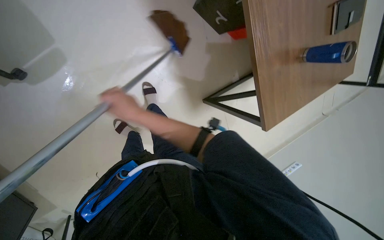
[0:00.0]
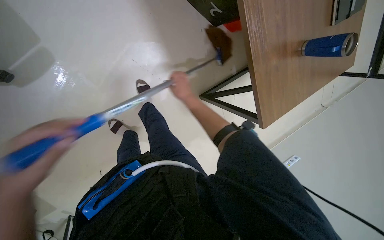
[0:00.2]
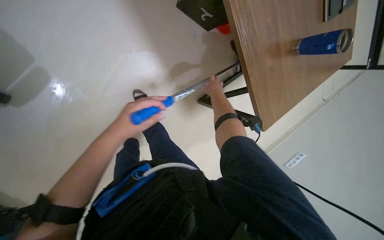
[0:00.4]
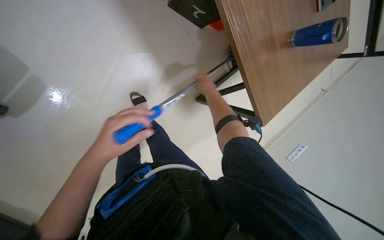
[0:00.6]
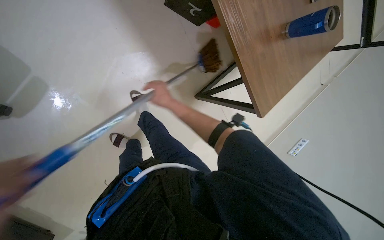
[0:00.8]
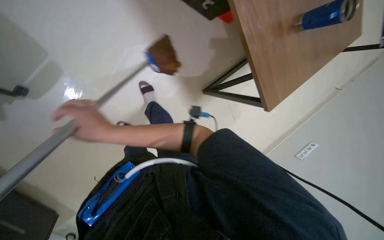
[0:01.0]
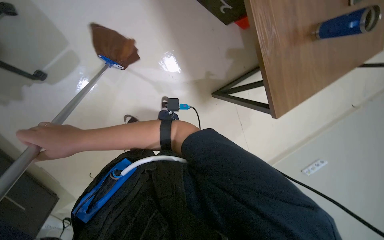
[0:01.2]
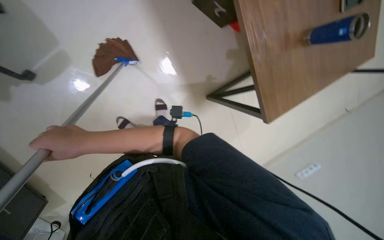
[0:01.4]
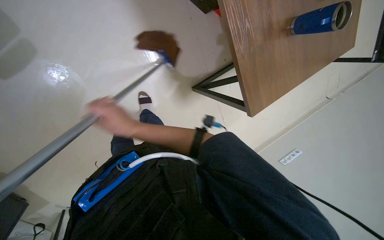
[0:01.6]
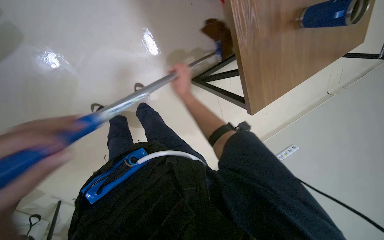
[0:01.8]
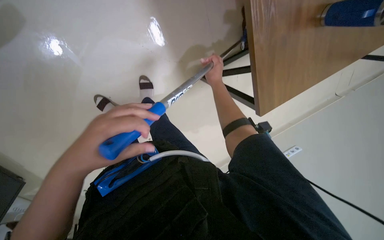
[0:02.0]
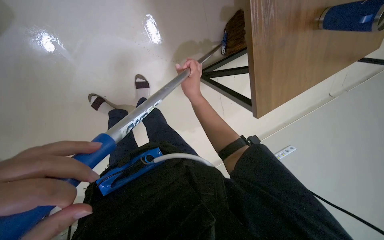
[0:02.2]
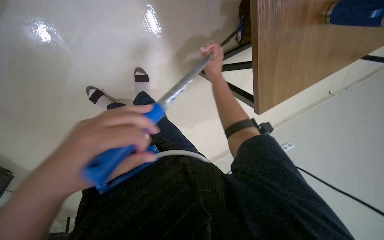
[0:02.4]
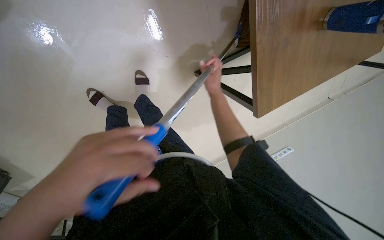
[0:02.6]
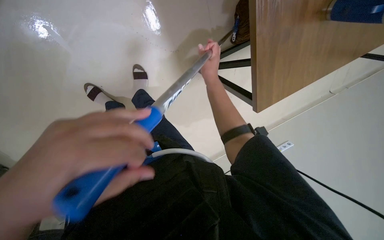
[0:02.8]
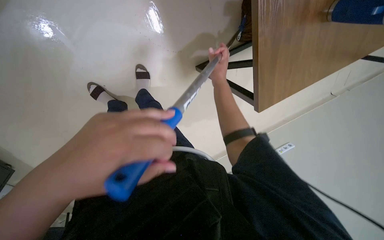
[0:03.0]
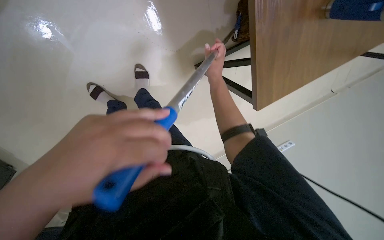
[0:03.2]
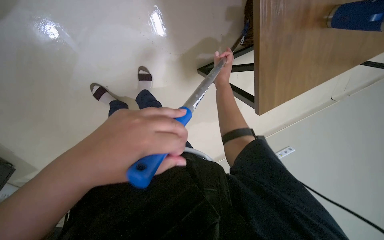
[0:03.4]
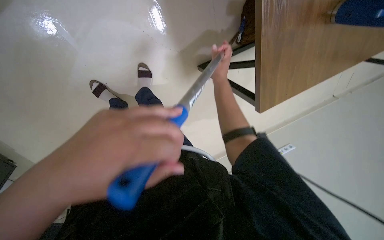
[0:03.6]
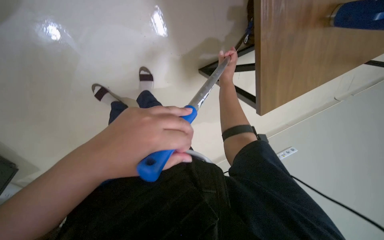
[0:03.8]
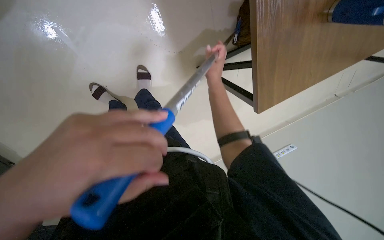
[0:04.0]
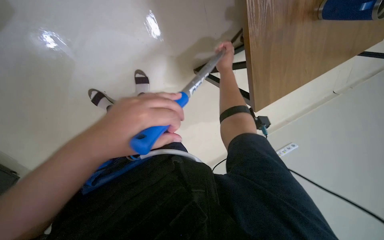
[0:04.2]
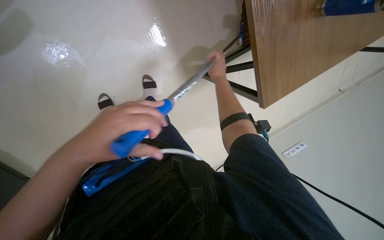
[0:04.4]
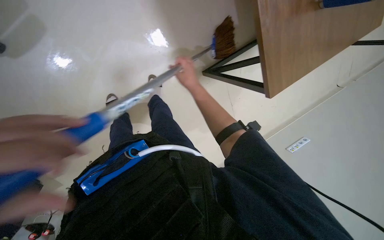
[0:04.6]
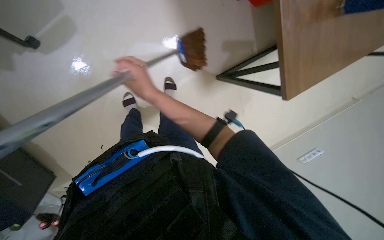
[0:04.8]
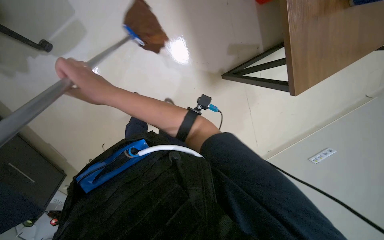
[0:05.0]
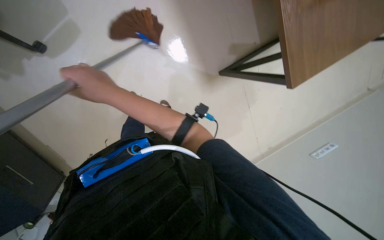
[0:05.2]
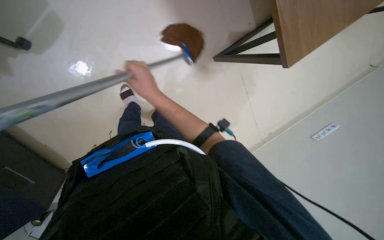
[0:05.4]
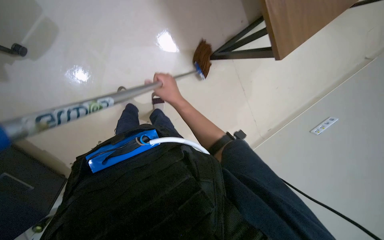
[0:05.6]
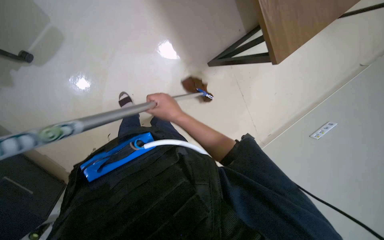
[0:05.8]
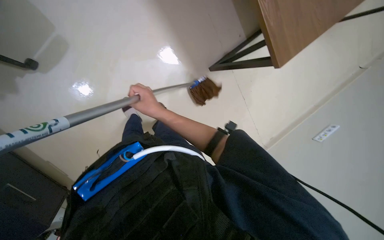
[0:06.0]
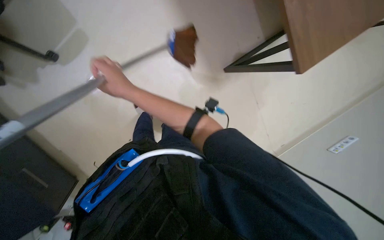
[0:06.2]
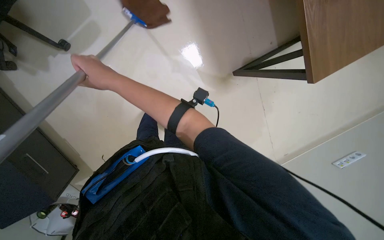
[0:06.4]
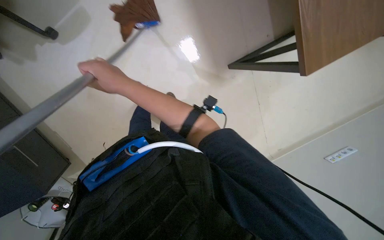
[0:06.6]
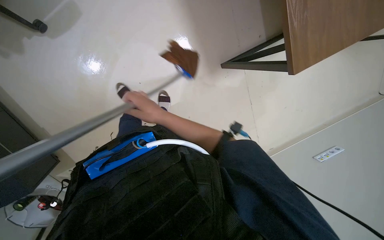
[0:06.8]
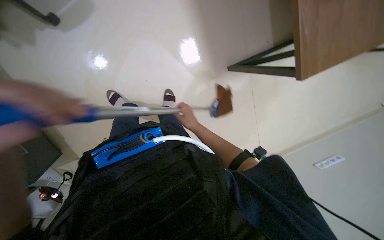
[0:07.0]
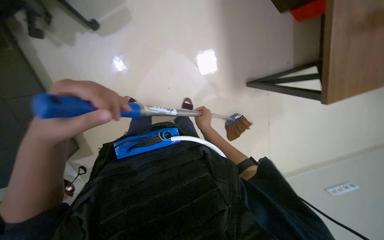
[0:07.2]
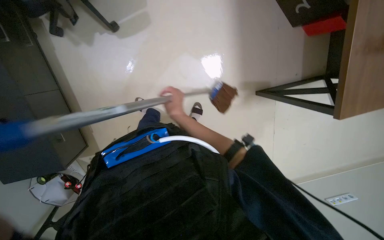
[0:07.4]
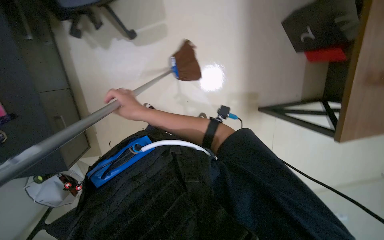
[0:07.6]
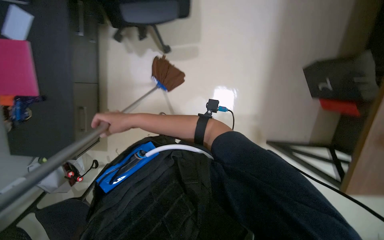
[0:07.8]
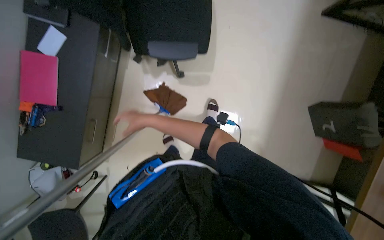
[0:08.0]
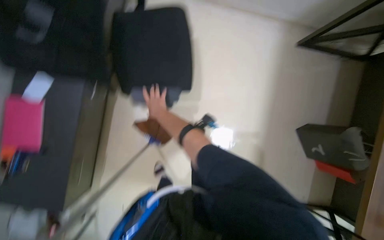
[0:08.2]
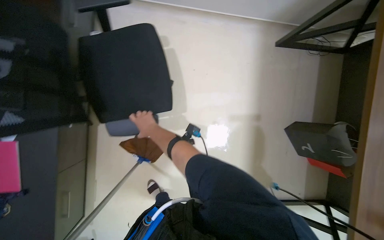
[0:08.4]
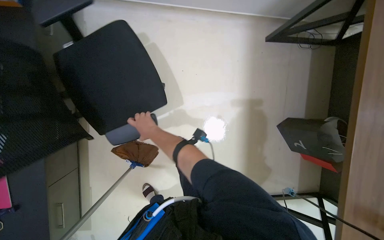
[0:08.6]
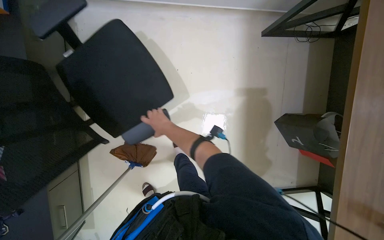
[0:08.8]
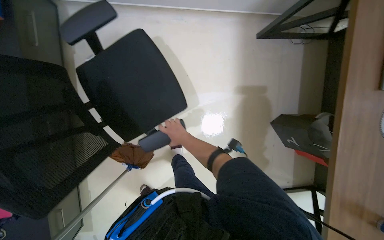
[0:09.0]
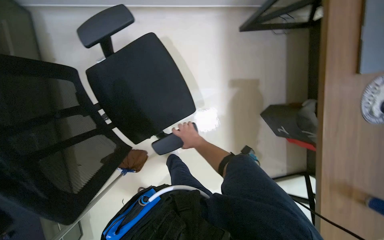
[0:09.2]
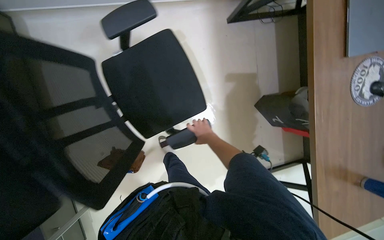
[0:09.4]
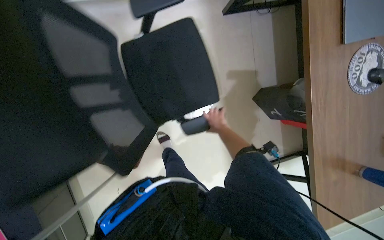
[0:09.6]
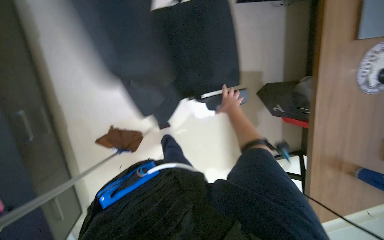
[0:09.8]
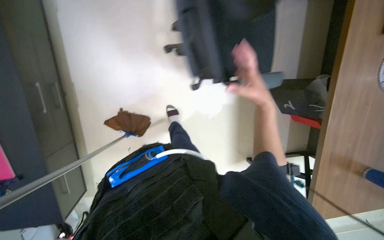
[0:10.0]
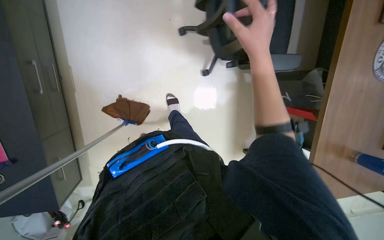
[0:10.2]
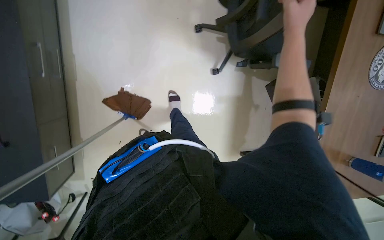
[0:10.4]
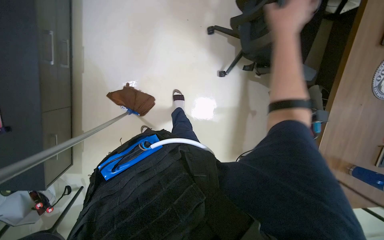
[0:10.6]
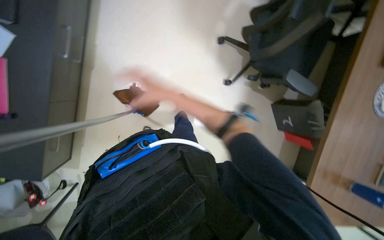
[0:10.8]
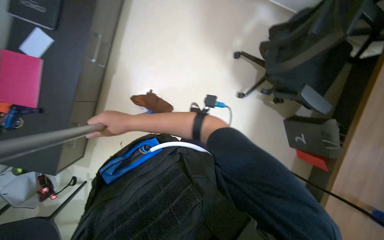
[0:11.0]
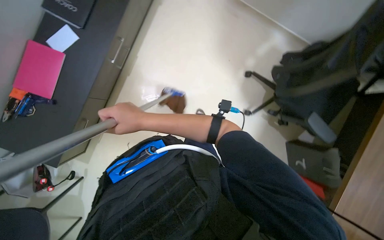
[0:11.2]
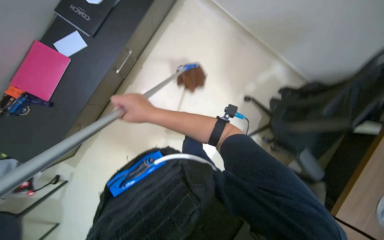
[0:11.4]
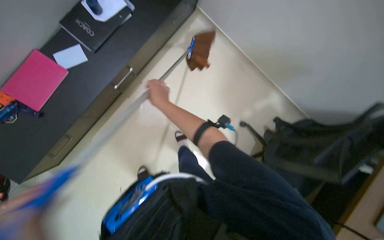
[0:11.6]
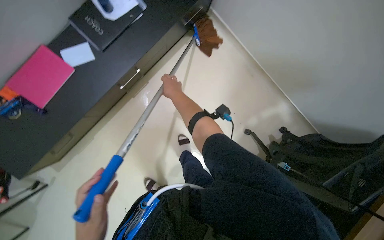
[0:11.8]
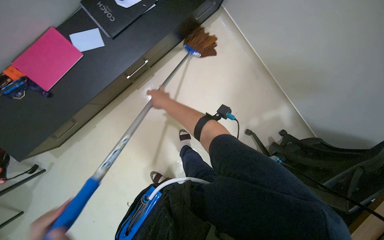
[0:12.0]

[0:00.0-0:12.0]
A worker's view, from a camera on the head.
Job: mopping floor.
The whole recording: Mopping office floor. The worker mops the office floor with a long-handled mop.
0:00.0 to 0:01.6: The right hand goes left and right, roughly 40 cm each way, reversing 2 times.
0:01.6 to 0:03.0: The right hand moves left and right over some 25 cm, changing direction 2 times.
0:03.0 to 0:04.4: The right hand is displaced farther from the camera by about 10 cm.
0:04.4 to 0:06.0: The right hand is displaced to the left, down the picture and nearer to the camera by about 40 cm.
0:07.6 to 0:09.0: The head travels about 40 cm. The wearer looks roughly 15 degrees further upward.
0:09.0 to 0:10.4: The wearer looks about 15 degrees further downward. The right hand shifts approximately 30 cm to the right, up the picture and nearer to the camera.
0:10.4 to 0:12.0: The view tilts about 15 degrees upward. The scene turns some 40 degrees clockwise in the picture.

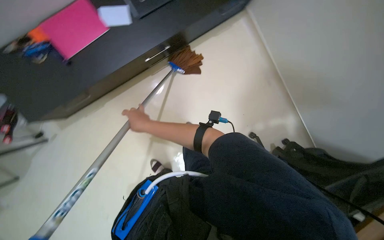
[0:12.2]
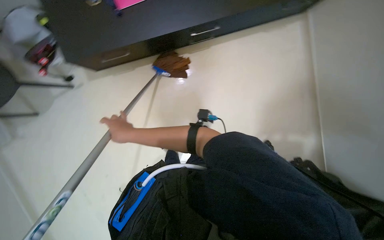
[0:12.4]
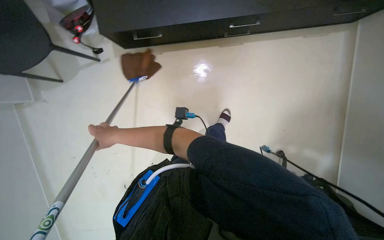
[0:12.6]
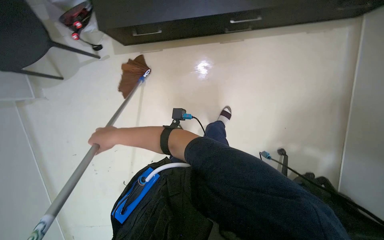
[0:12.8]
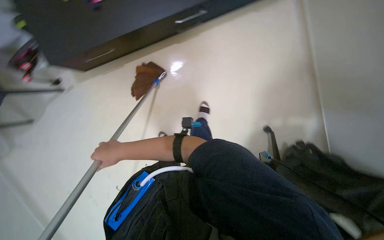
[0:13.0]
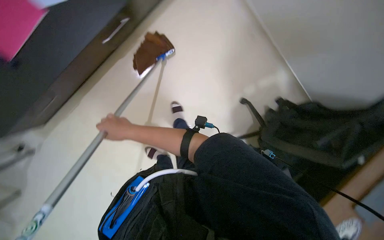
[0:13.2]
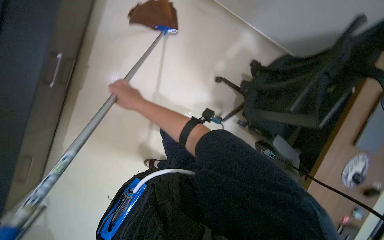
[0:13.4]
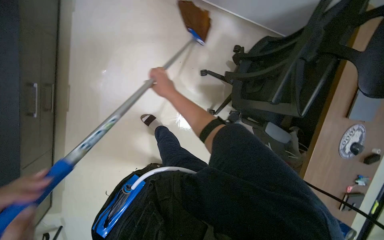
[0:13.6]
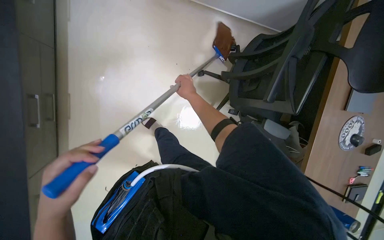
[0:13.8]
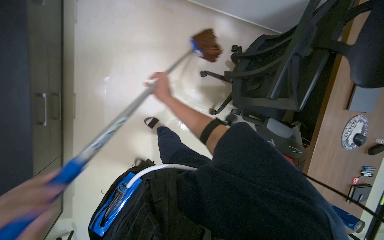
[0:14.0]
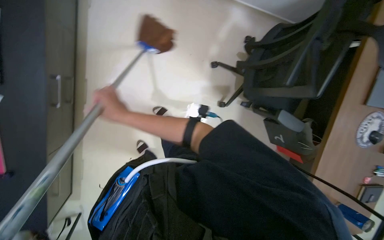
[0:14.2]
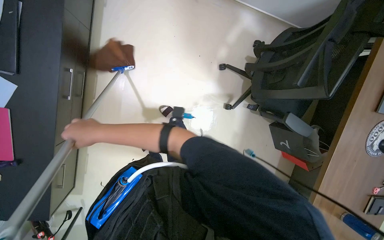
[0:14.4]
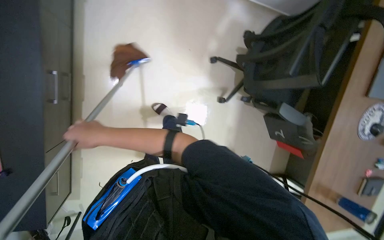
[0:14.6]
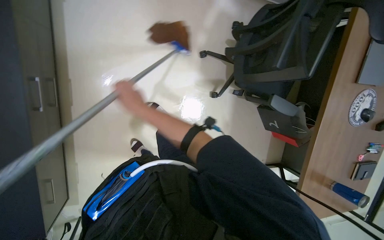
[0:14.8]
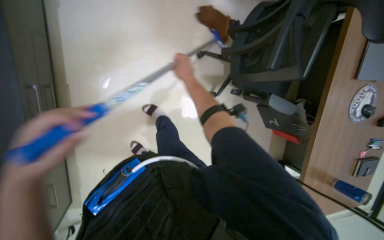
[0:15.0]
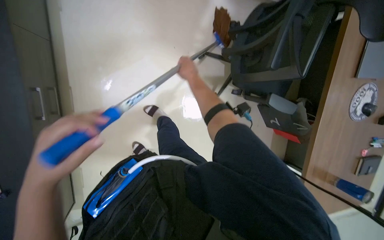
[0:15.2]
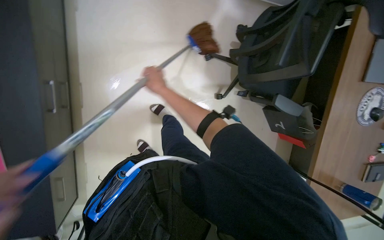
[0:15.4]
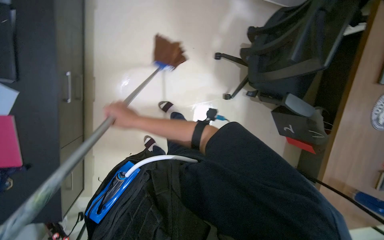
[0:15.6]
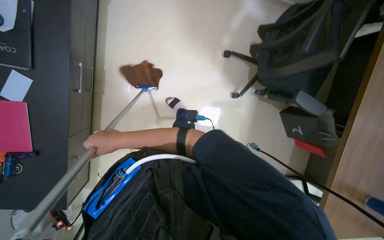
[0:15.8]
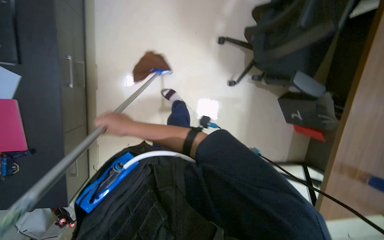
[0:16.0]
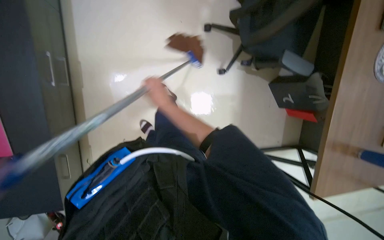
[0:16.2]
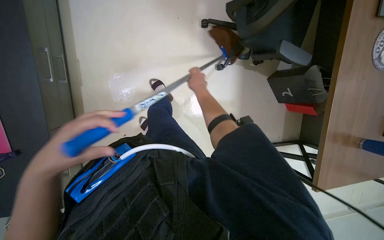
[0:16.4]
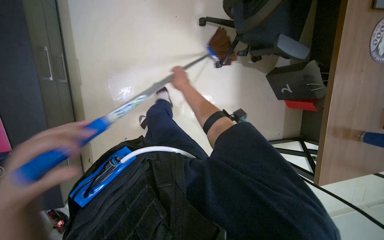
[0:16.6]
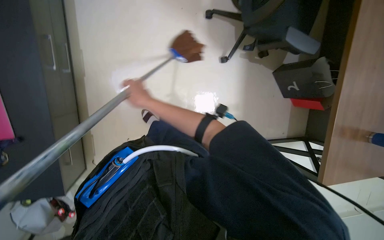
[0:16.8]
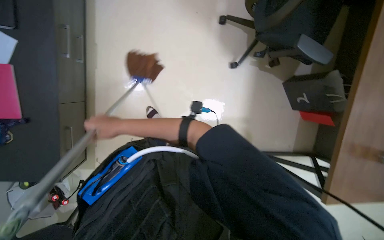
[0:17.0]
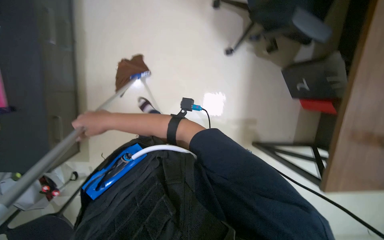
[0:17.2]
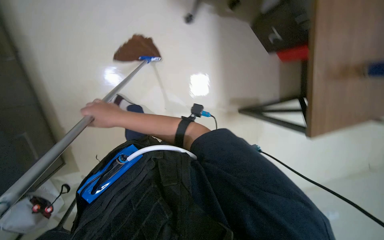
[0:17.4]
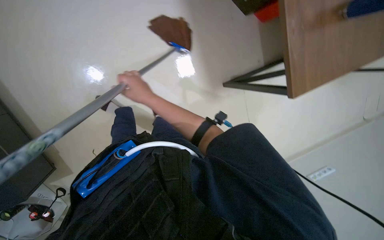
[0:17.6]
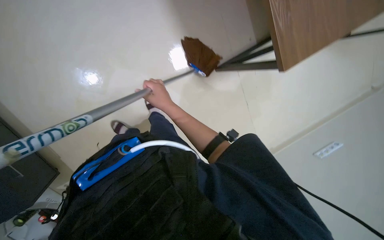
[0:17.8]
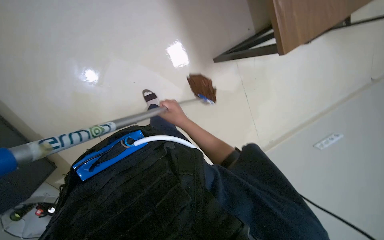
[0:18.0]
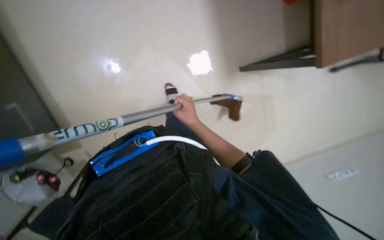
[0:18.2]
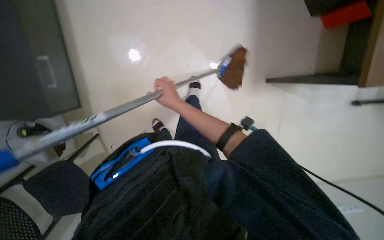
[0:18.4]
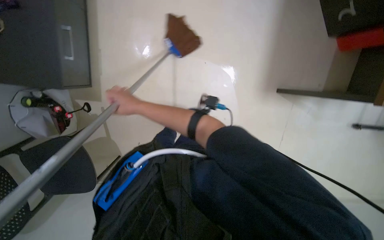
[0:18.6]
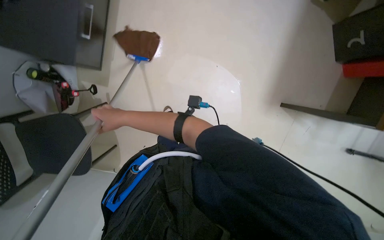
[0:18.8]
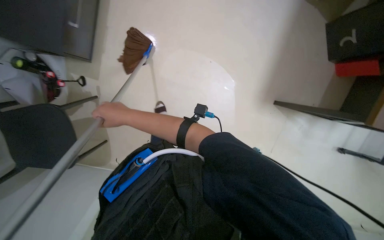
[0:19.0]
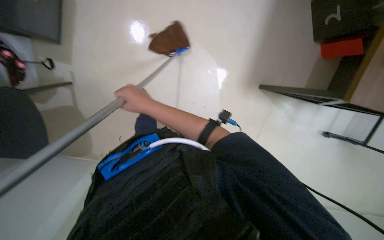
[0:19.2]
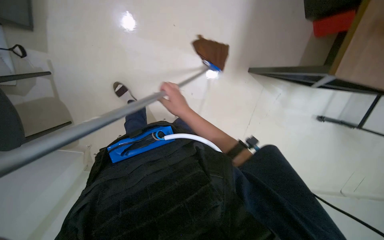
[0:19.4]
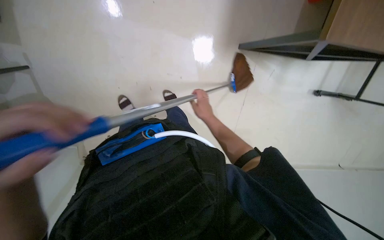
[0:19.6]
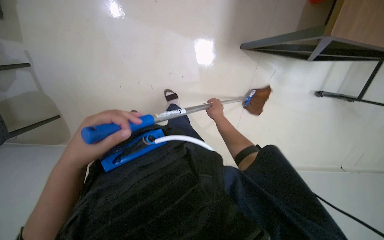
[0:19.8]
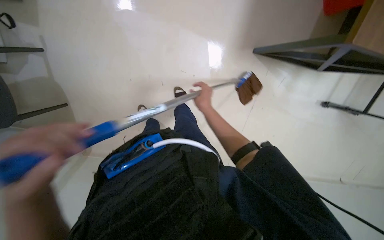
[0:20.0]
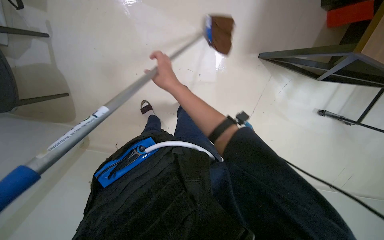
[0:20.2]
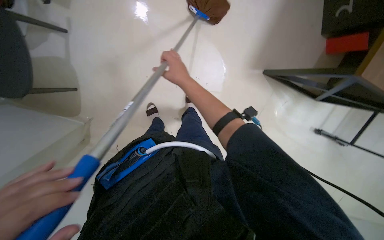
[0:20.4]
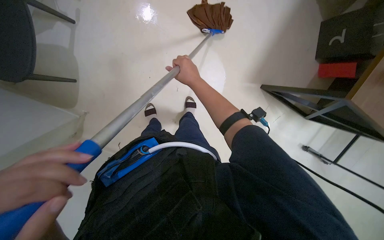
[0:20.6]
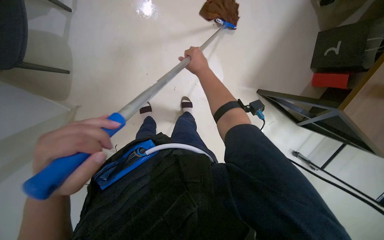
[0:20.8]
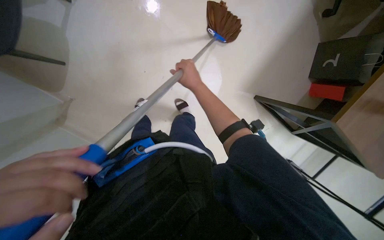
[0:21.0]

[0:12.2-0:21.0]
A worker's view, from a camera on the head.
Job: mopping floor.
The whole recording: Mopping office floor. The worker mops the office floor with a long-handled mop.
0:12.2 to 0:13.6: The scene turns about 35 degrees counterclockwise in the picture.
0:13.6 to 0:15.2: The right hand swings left and right, about 25 cm each way, with 2 reversals.
0:15.2 to 0:16.6: The right hand moves approximately 35 cm to the left and comes back.
0:16.6 to 0:18.0: The right hand heads down the picture, covering some 15 cm, and goes to the left and returns, about 30 cm each way.
0:18.0 to 0:19.6: The scene turns some 30 degrees clockwise in the picture.
0:19.6 to 0:21.0: The scene turns roughly 25 degrees clockwise in the picture. The right hand heads to the left, up the picture and nearer to the camera, covering approximately 25 cm.
